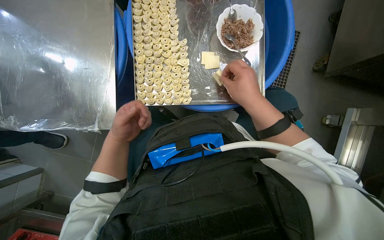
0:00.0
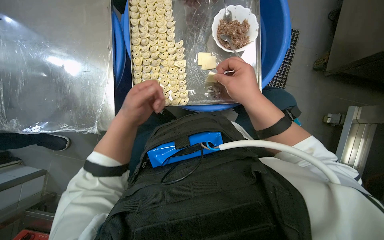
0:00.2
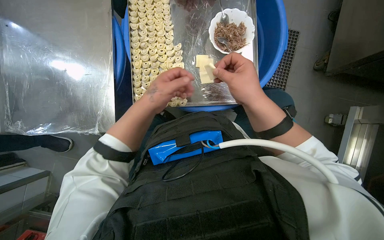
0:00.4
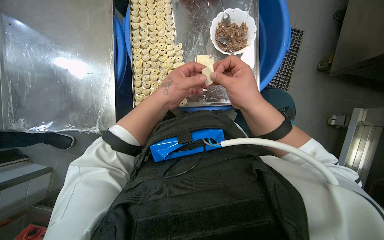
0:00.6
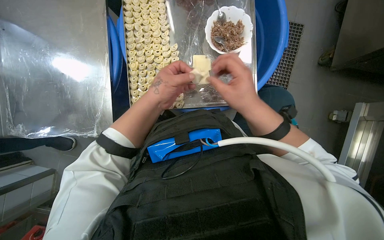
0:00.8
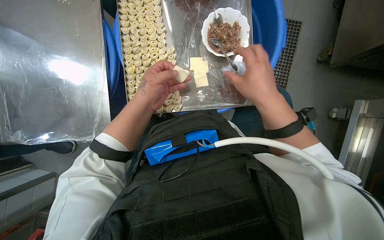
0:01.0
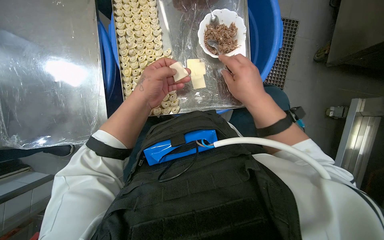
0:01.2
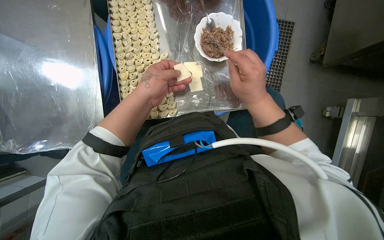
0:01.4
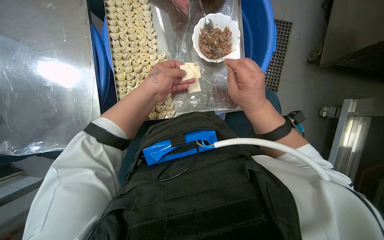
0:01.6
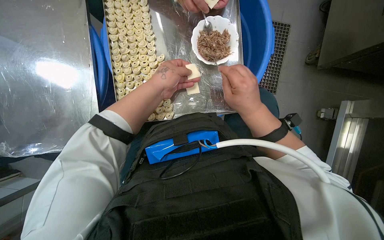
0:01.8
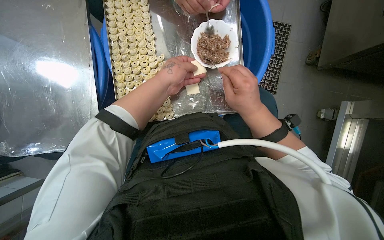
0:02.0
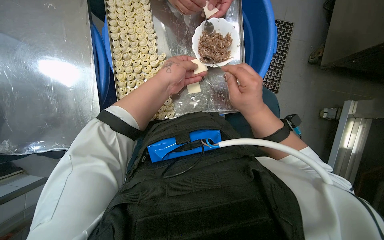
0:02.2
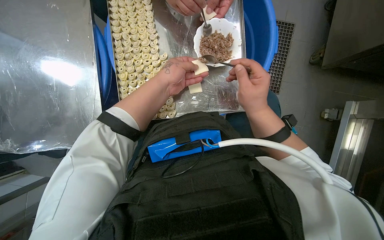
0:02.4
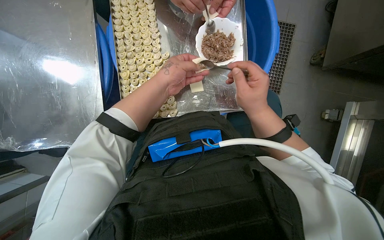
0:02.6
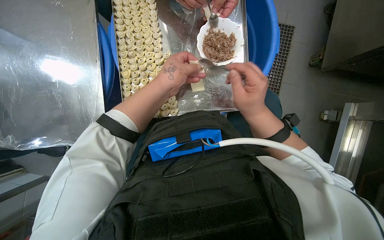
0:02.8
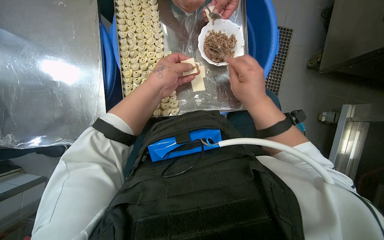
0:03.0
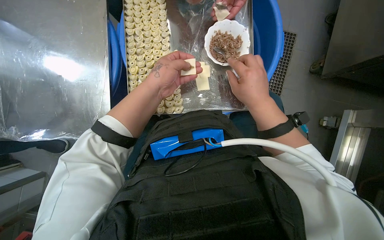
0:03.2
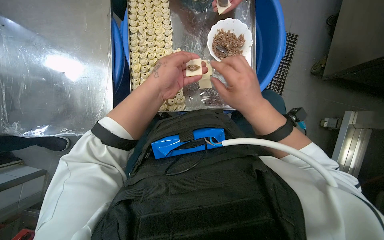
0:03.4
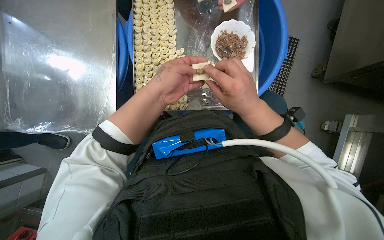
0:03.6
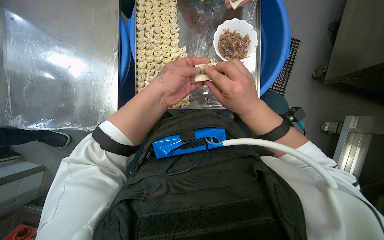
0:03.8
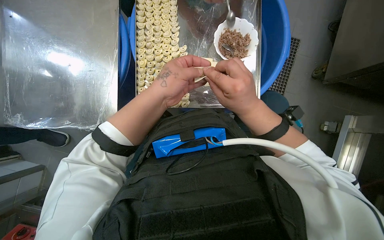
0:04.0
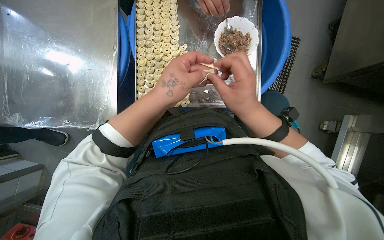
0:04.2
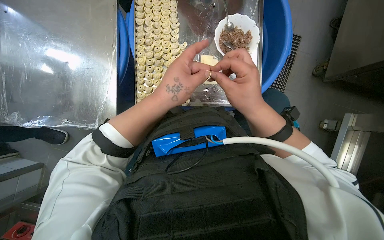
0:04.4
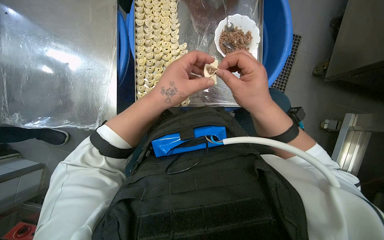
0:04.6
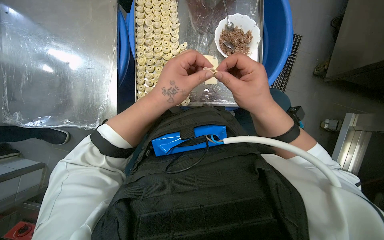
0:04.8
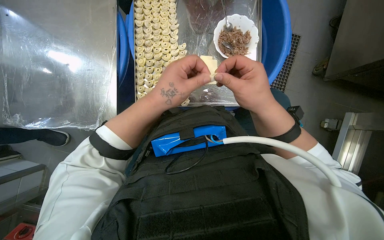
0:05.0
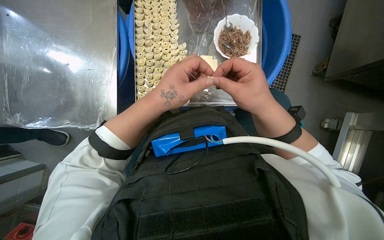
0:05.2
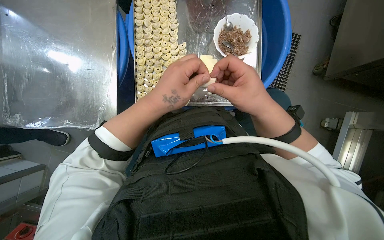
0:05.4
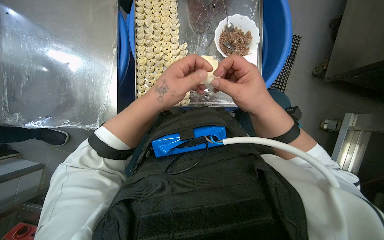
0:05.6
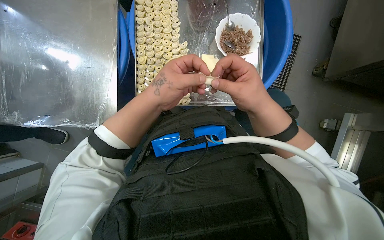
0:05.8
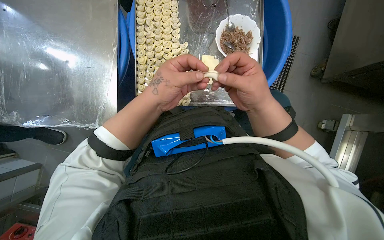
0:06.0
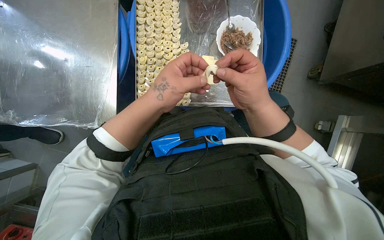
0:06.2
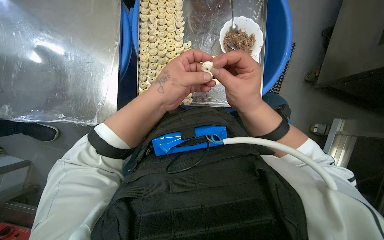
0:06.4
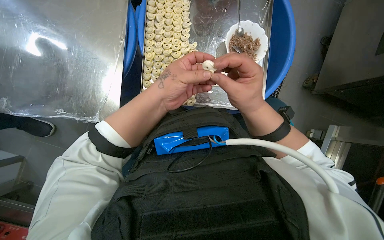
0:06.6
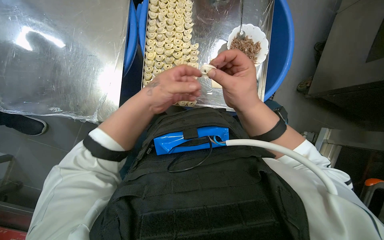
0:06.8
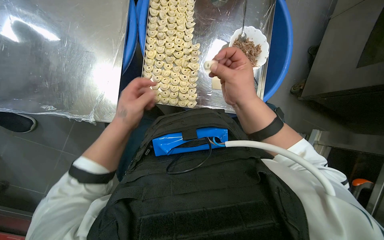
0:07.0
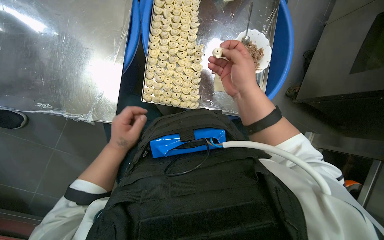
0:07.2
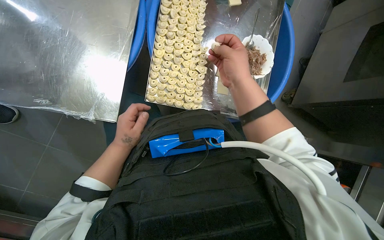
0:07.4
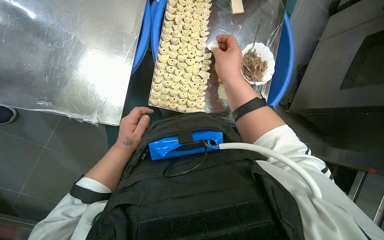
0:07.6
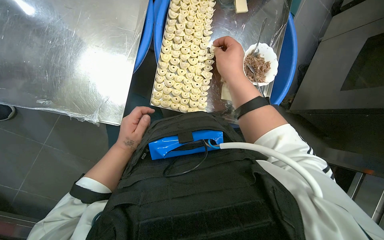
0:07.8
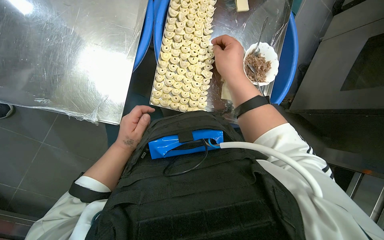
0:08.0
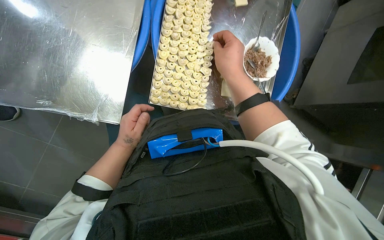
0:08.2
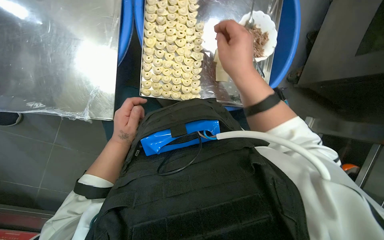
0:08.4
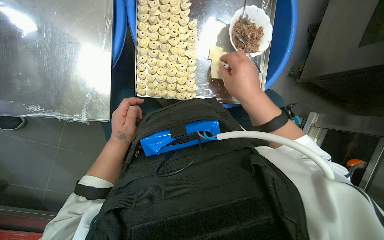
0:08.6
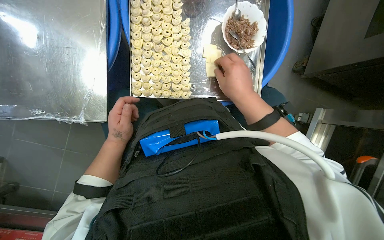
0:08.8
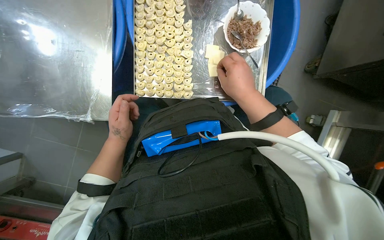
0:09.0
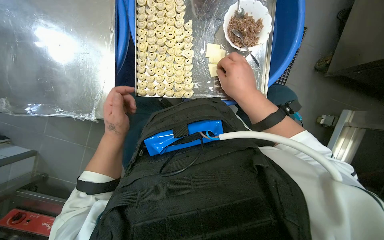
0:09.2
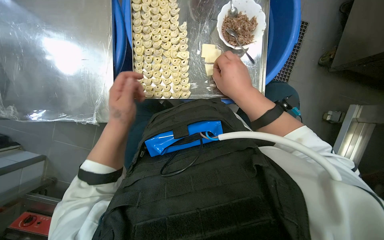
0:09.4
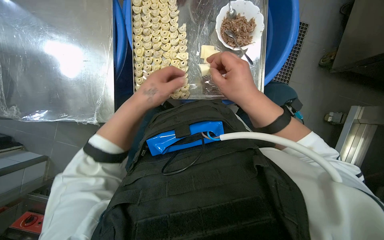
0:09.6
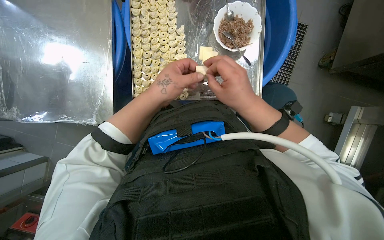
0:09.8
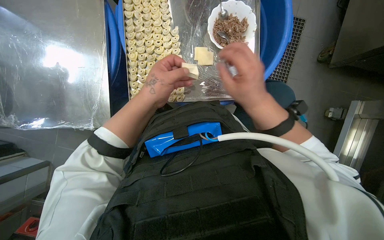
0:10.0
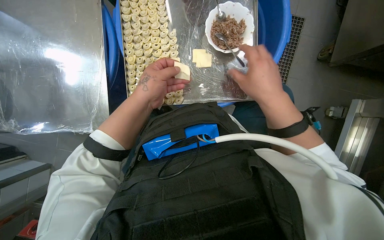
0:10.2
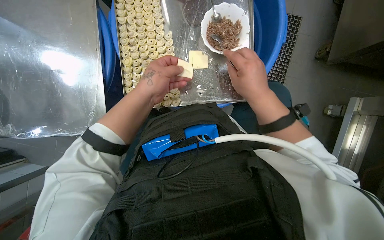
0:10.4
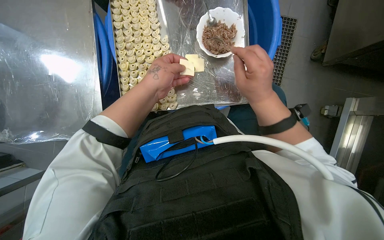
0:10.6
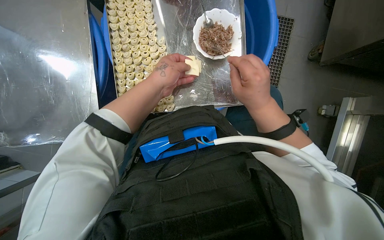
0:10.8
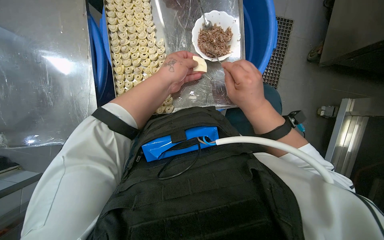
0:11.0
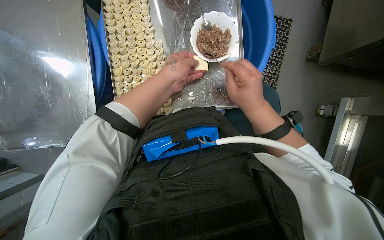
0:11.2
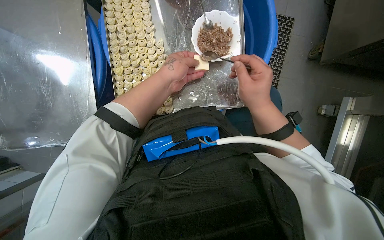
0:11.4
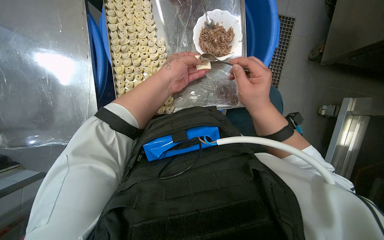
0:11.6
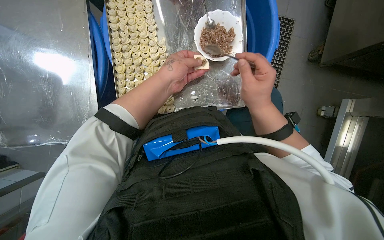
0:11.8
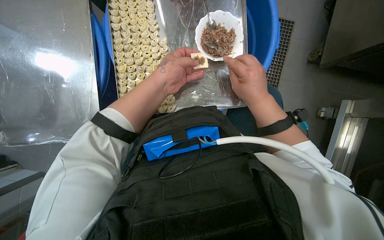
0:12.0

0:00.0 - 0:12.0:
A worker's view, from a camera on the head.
Job: preparing food.
The whole recording: Filling dough pieces with meat. The worker continues to fill dough pieces with meat and shape them before placing them on a tray.
0:00.0 - 0:01.6: The left hand heads up the picture and to the right, covering roughly 25 cm.
0:01.6 - 0:03.0: The hands are busy where they are.
0:04.4 - 0:06.0: The hands are busy where they are.
0:06.0 - 0:07.6: The left hand heads to the left, farther from the camera and down the picture, covering about 25 cm; the right hand is displaced up the picture by about 15 cm.
0:07.6 - 0:09.0: The right hand goes approximately 10 cm down the picture.
0:09.0 - 0:10.4: The left hand is displaced to the right, up the picture and nearer to the camera by approximately 25 cm.

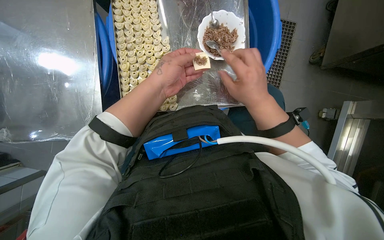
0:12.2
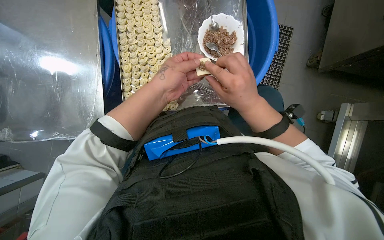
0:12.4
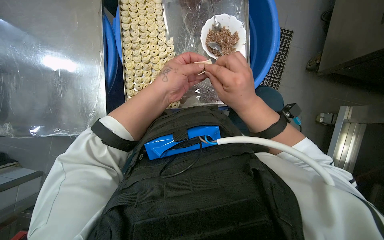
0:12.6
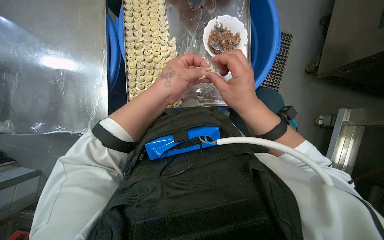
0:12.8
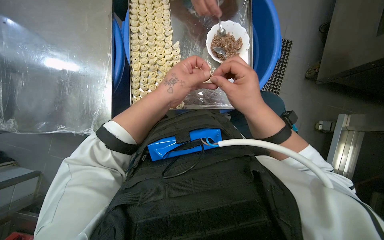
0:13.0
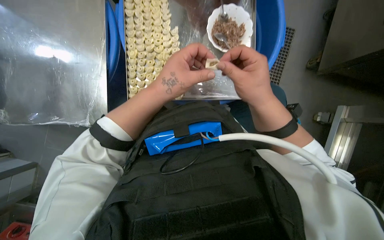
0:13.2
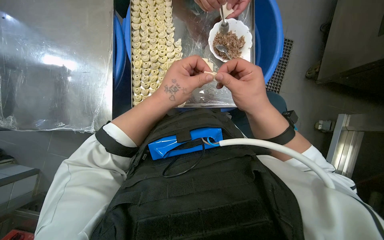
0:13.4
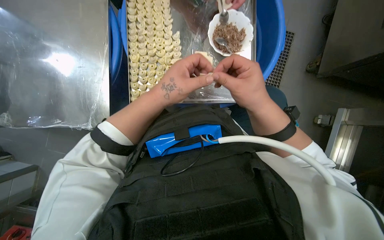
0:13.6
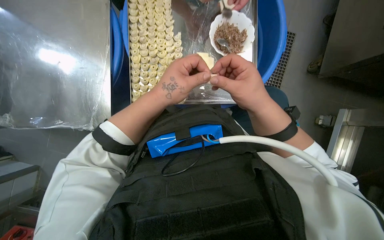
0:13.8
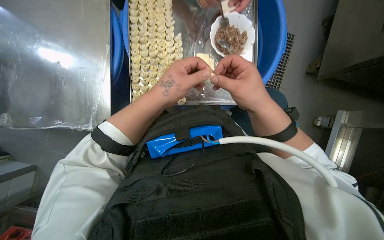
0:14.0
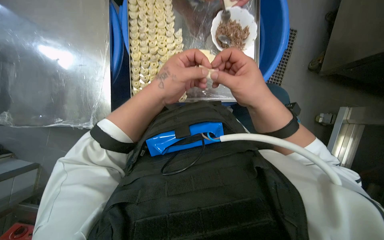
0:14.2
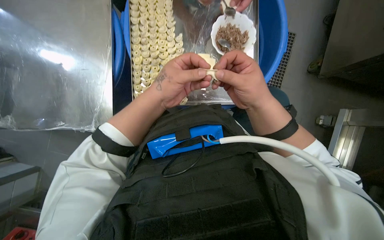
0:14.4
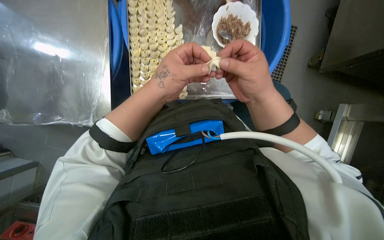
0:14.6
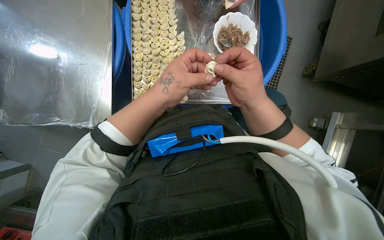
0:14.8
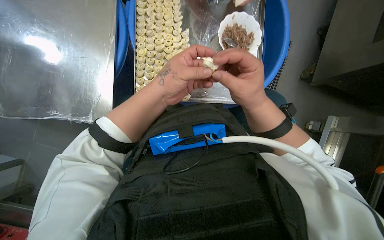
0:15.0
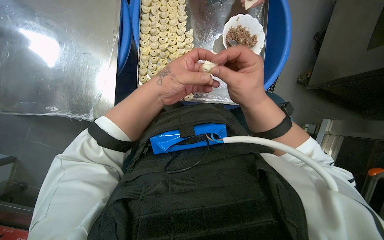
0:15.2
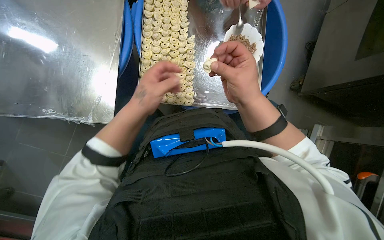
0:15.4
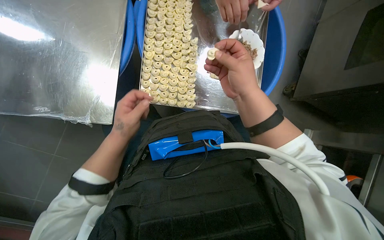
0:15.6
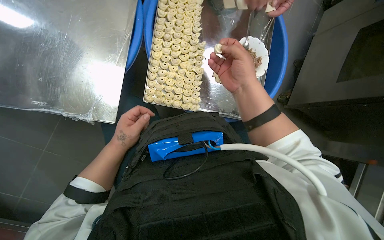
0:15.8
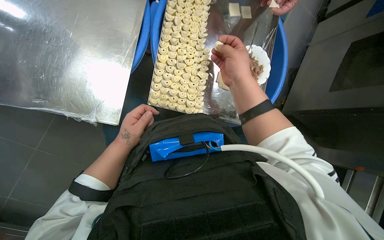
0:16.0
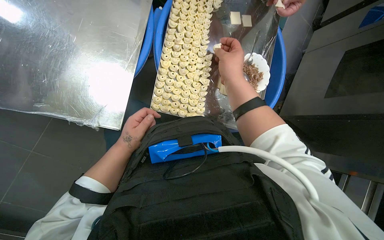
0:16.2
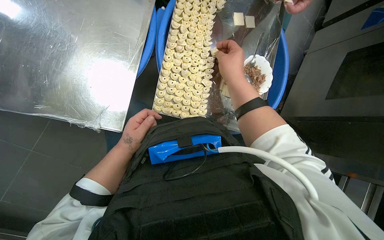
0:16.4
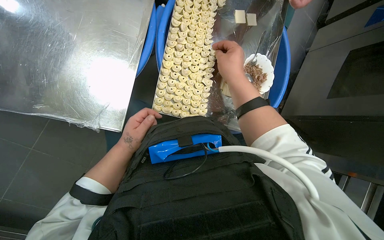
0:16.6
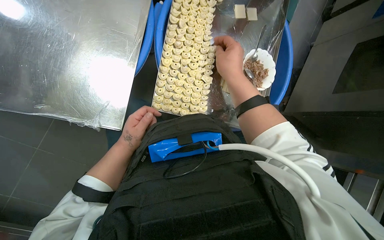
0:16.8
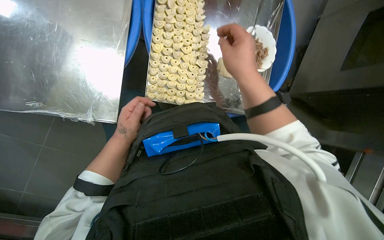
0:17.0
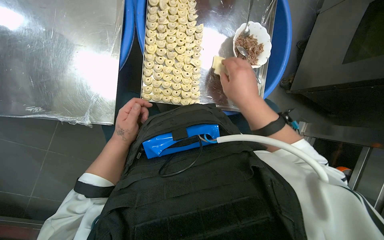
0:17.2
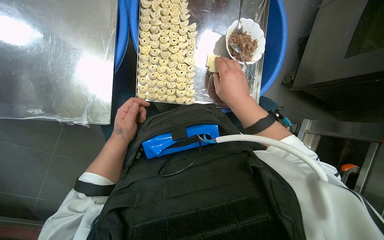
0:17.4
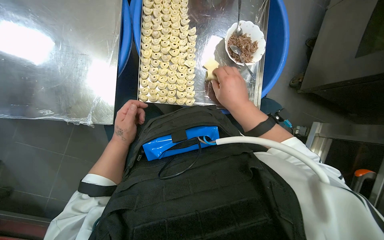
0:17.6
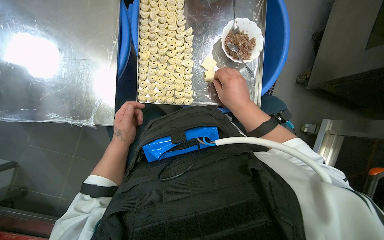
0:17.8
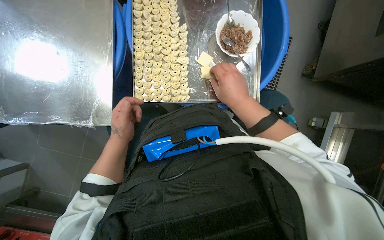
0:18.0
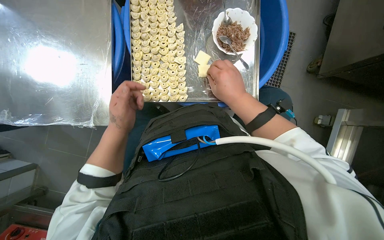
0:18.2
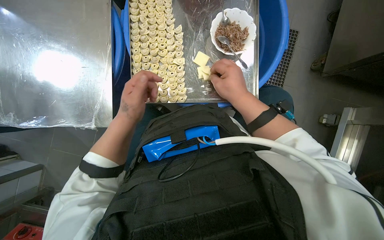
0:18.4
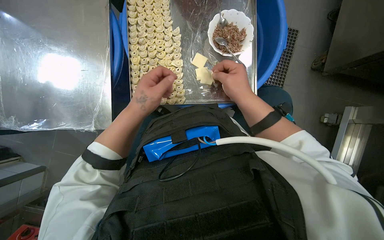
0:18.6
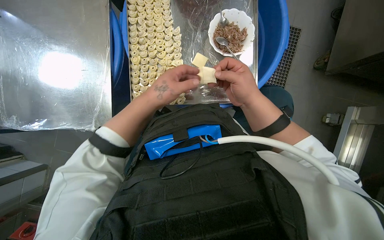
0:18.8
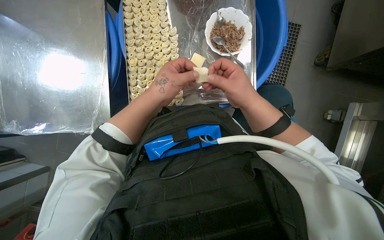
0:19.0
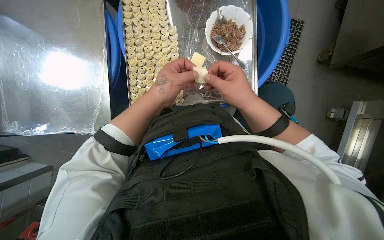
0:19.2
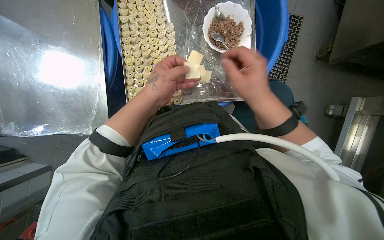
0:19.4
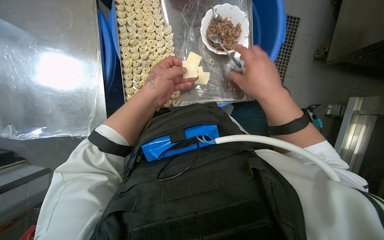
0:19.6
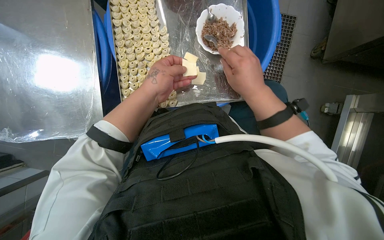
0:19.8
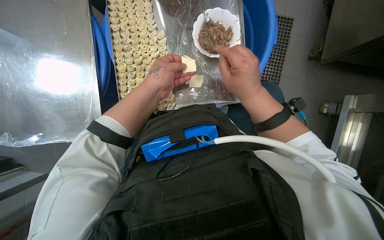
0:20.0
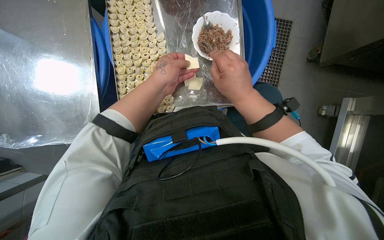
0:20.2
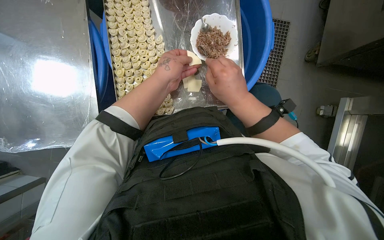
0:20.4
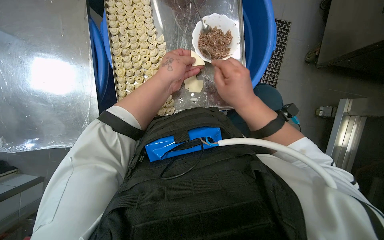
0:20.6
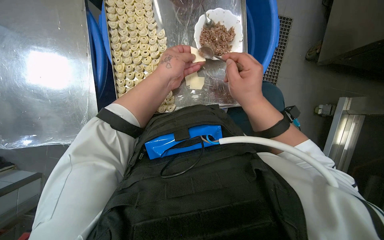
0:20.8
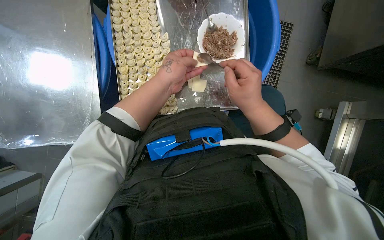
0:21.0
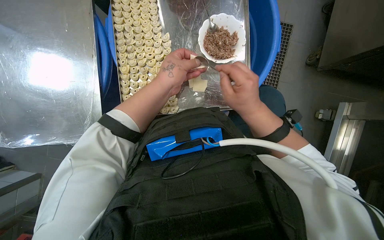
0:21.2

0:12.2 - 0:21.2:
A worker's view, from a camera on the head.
Job: preparing food.
The whole recording: Filling dough pieces with meat. The worker continues to fill dough pieces with meat and shape them before placing them on a tray.
0:12.2 - 0:13.8: The hands work in one place, with small movements.
0:13.8 - 0:15.2: The hands are busy where they are.
0:15.2 - 0:16.6: The left hand travels to the left and down the picture by roughly 15 cm; the right hand goes roughly 15 cm up the picture.
0:16.6 - 0:18.2: The camera is aimed roughly 15 degrees further to the left. The right hand shifts approximately 15 cm down the picture.
0:18.2 - 0:19.8: The left hand moves up the picture and to the right, roughly 15 cm.
0:19.8 - 0:21.2: The hands are busy where they are.
